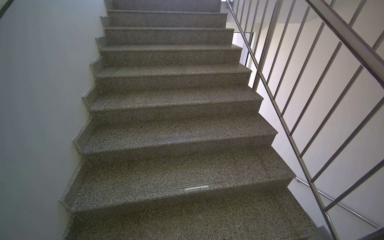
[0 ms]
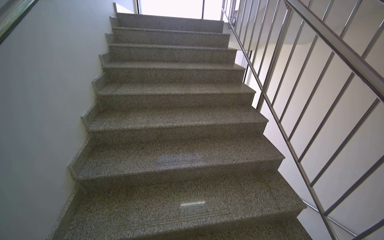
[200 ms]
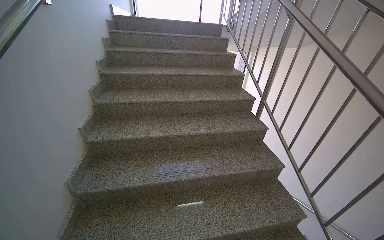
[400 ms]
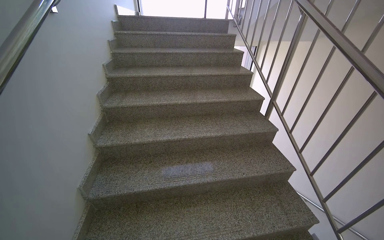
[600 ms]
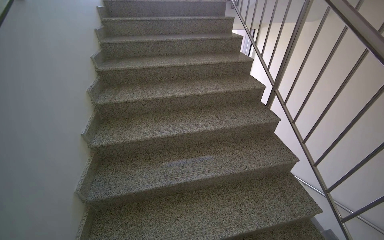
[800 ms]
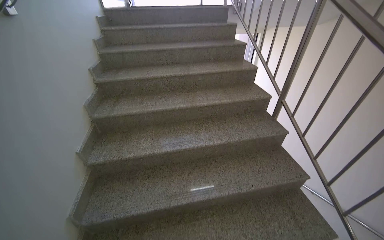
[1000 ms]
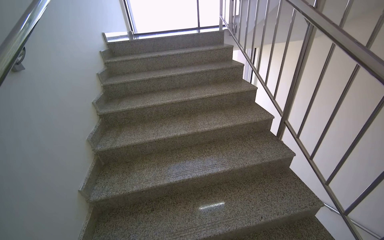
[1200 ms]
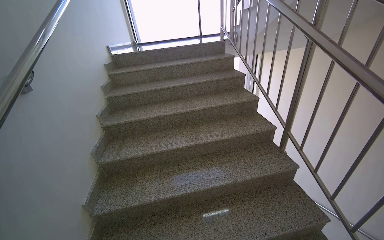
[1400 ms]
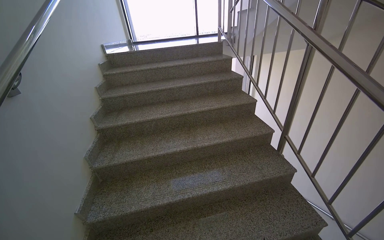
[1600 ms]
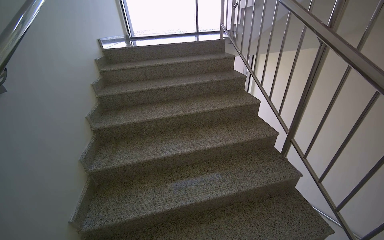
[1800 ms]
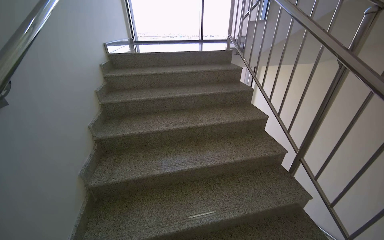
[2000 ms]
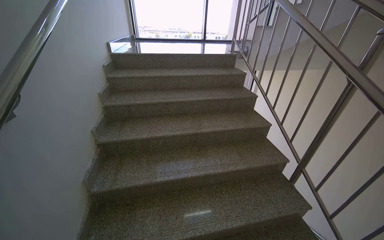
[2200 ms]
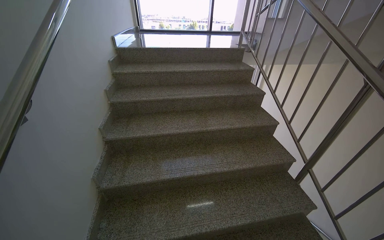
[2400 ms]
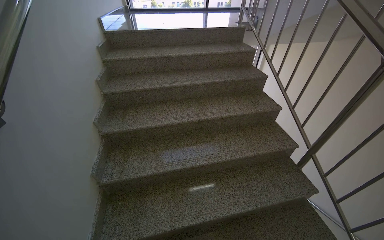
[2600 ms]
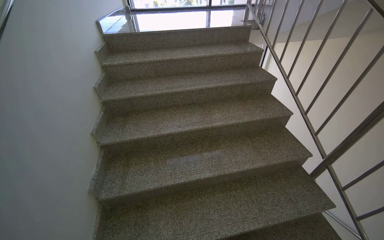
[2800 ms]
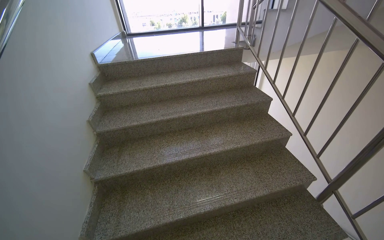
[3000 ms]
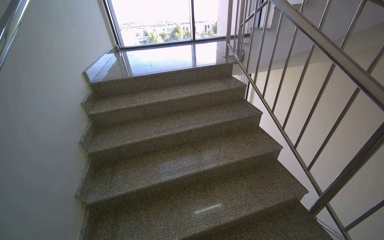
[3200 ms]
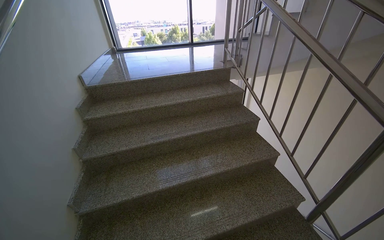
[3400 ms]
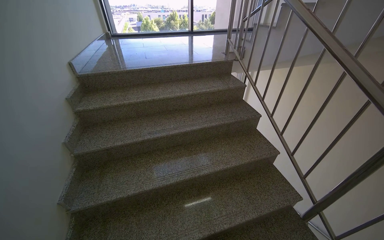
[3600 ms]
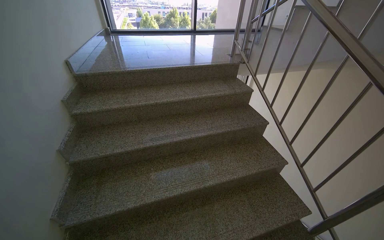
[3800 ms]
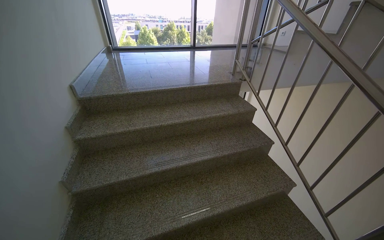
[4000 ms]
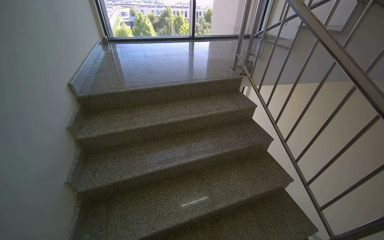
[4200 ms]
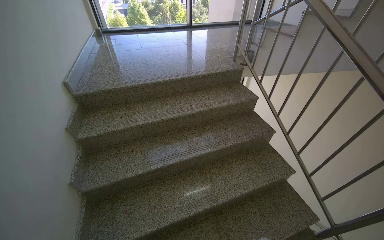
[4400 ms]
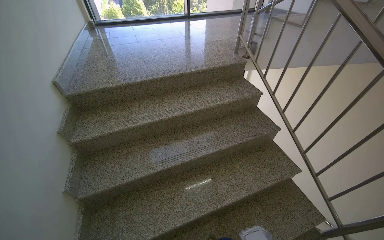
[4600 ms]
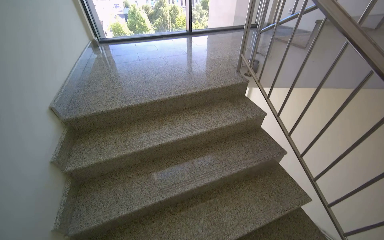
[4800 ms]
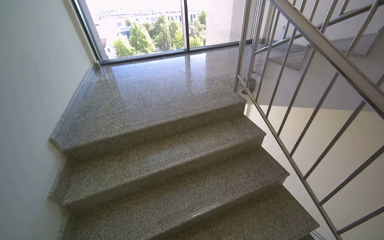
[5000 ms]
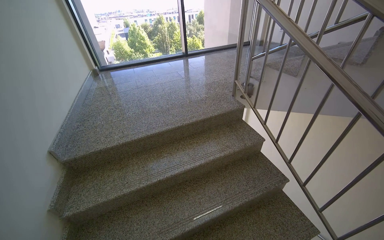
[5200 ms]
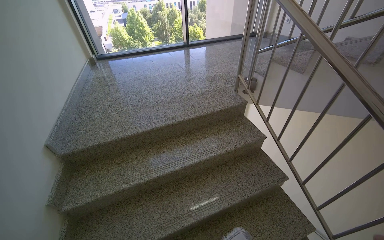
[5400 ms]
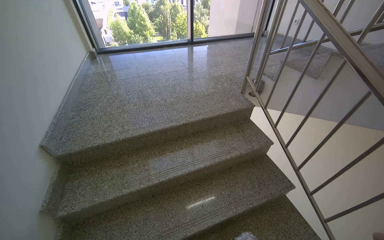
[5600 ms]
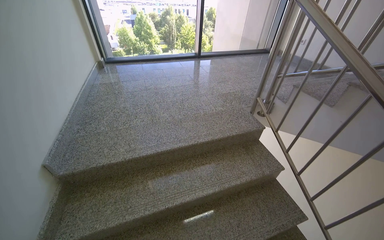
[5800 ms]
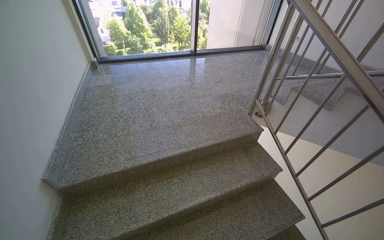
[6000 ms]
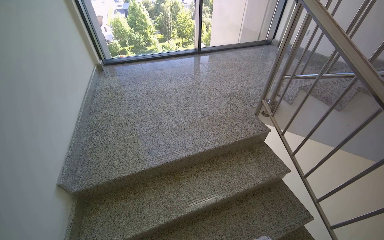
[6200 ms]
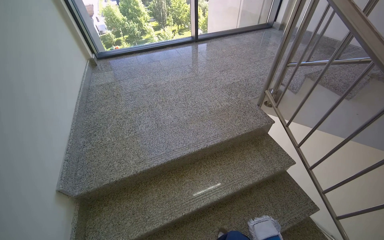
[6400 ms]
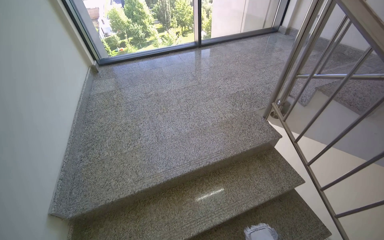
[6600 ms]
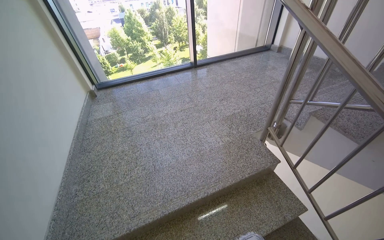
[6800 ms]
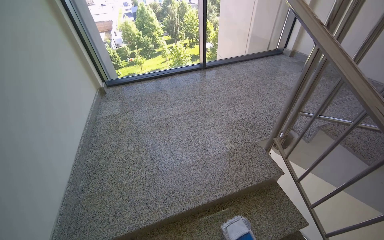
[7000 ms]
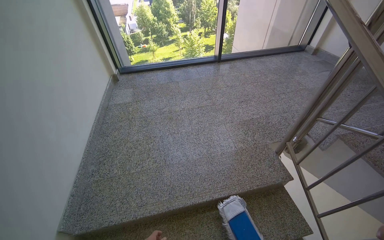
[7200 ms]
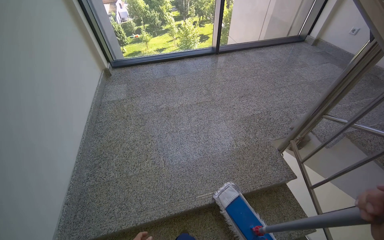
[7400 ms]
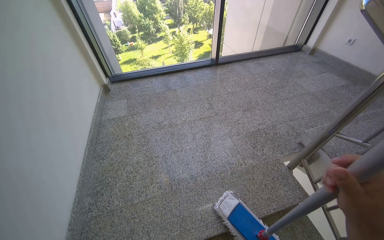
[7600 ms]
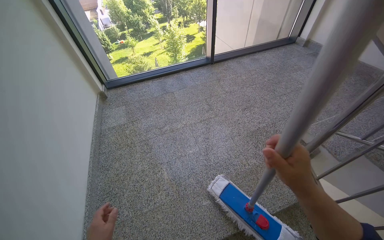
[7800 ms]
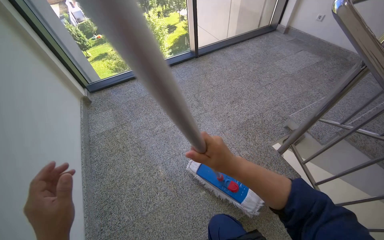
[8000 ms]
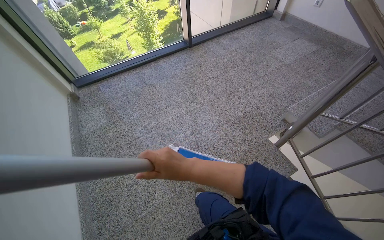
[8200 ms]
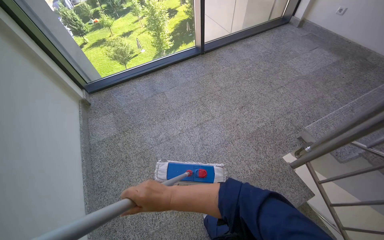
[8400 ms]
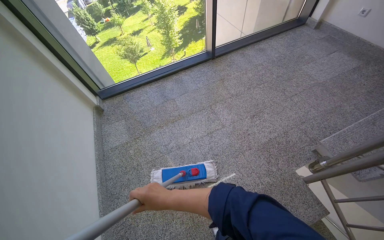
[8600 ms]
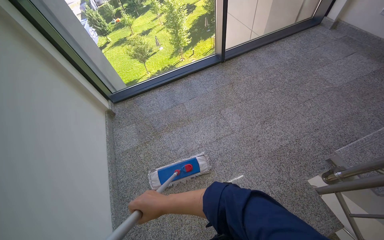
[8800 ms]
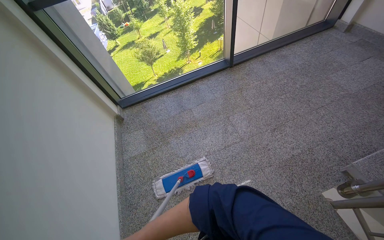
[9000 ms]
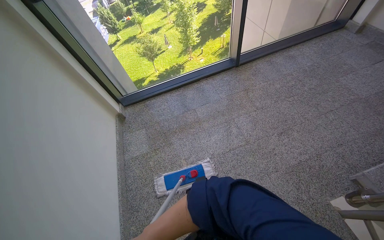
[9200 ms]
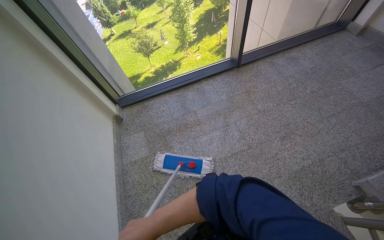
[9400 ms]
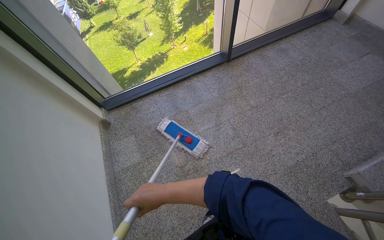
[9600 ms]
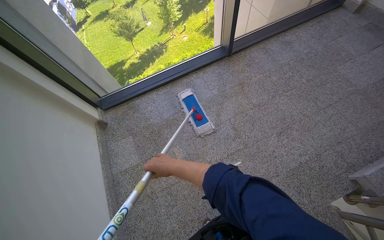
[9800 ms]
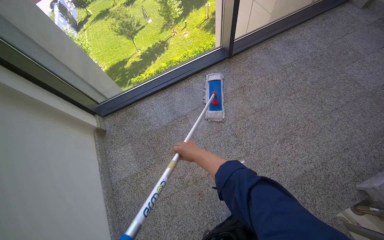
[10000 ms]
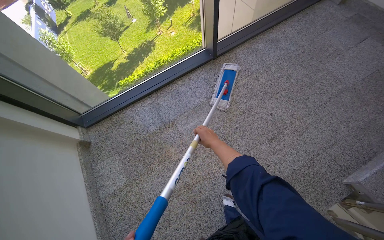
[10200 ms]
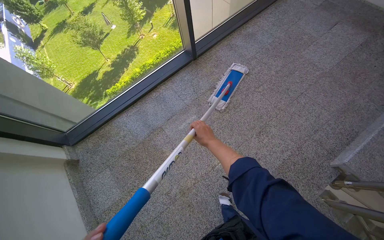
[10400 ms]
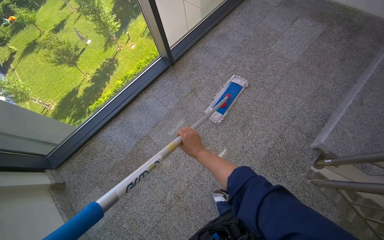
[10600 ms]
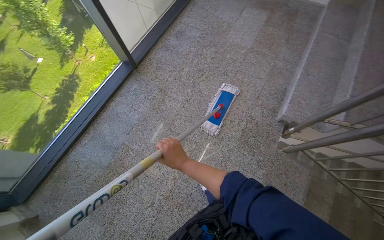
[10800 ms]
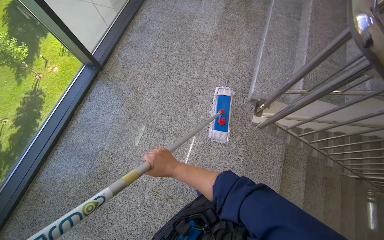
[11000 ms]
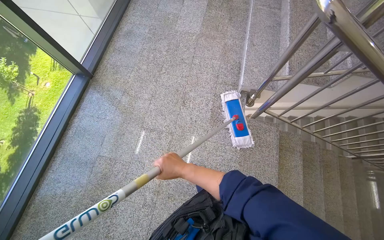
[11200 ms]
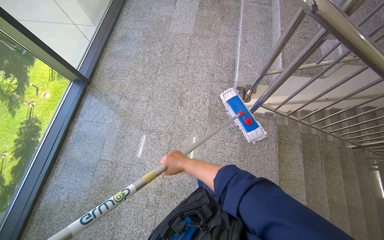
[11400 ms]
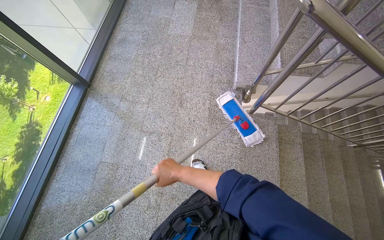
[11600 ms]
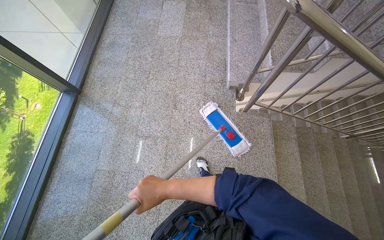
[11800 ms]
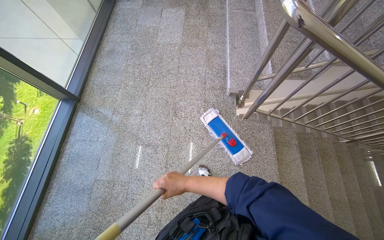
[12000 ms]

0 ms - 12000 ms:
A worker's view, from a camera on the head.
Job: mopping floor.
The whole recording: Mopping landing floor. The worker mops the landing floor with a flat mop.
0 ms - 1600 ms: The camera is carried some 60 cm.
1600 ms - 3000 ms: The camera travels about 60 cm.
3000 ms - 4400 ms: The camera is carried roughly 50 cm.
4400 ms - 6000 ms: The wearer moves about 60 cm.
6000 ms - 7600 ms: The wearer moves roughly 60 cm.
7600 ms - 9000 ms: The camera travels approximately 60 cm.
9000 ms - 10400 ms: The wearer moves approximately 50 cm.
10400 ms - 12000 ms: The head turns to the right by about 50 degrees.

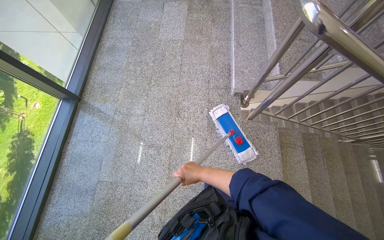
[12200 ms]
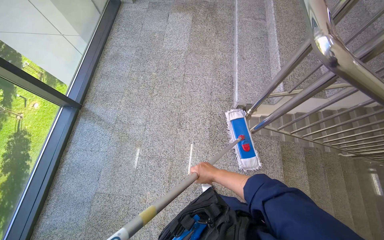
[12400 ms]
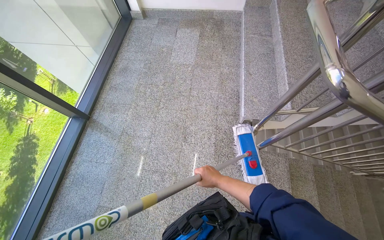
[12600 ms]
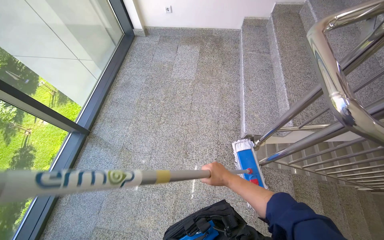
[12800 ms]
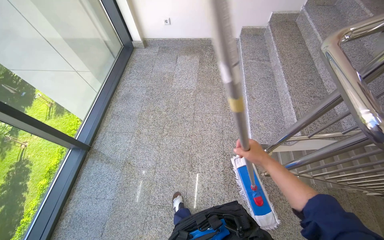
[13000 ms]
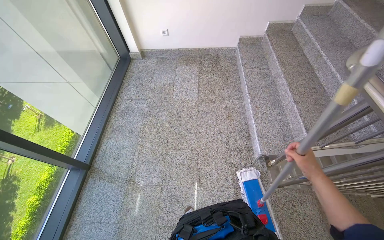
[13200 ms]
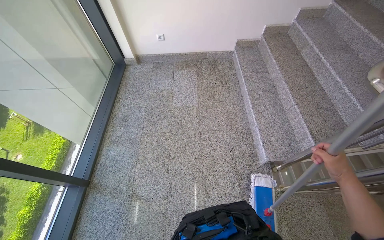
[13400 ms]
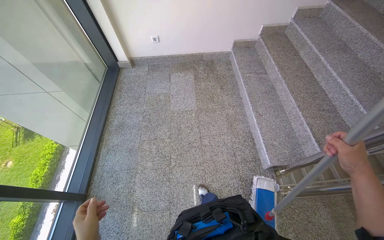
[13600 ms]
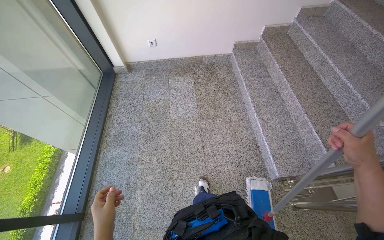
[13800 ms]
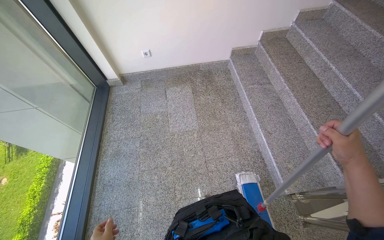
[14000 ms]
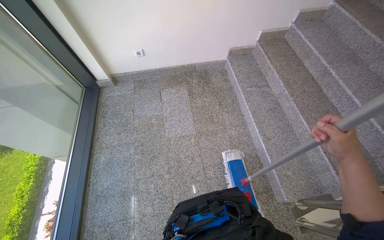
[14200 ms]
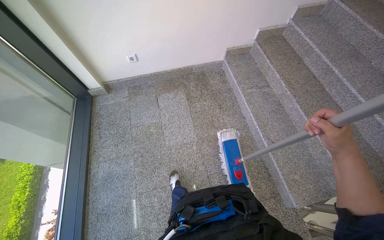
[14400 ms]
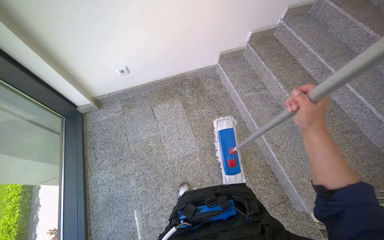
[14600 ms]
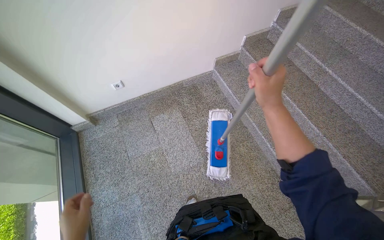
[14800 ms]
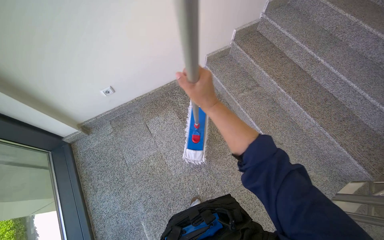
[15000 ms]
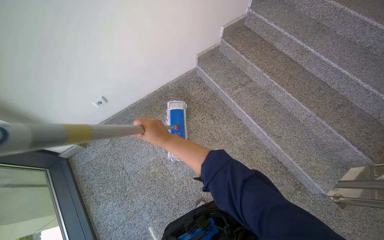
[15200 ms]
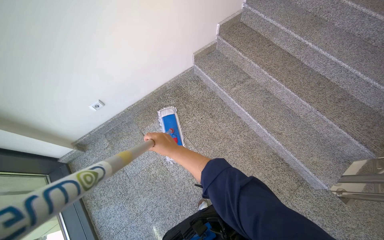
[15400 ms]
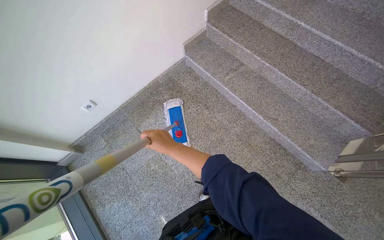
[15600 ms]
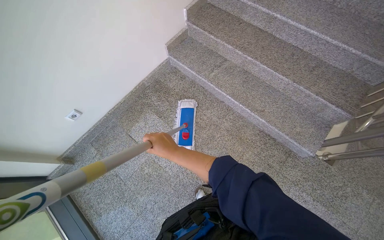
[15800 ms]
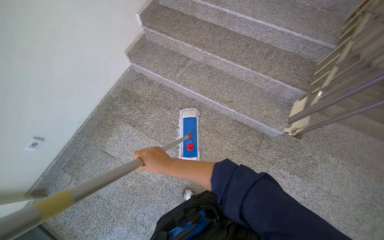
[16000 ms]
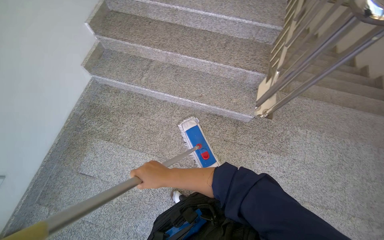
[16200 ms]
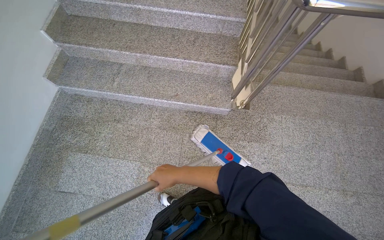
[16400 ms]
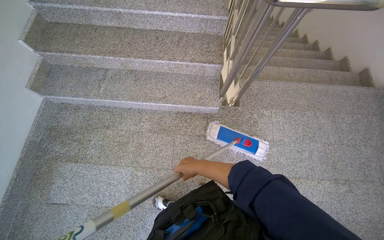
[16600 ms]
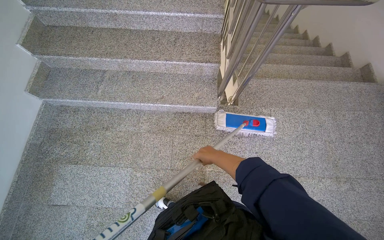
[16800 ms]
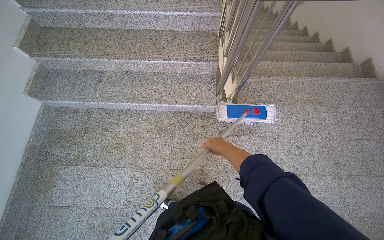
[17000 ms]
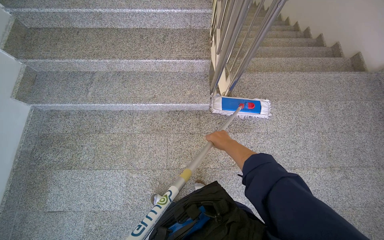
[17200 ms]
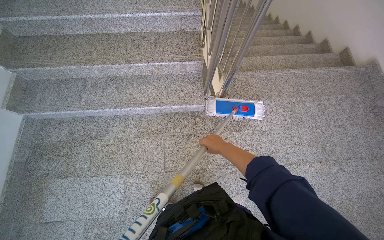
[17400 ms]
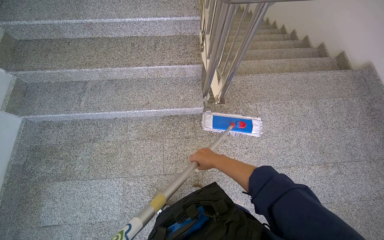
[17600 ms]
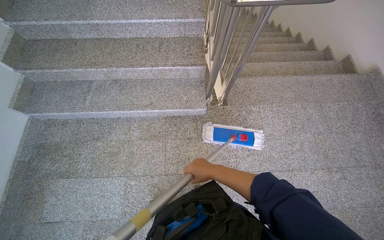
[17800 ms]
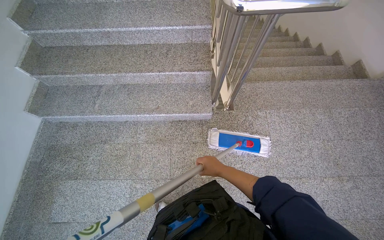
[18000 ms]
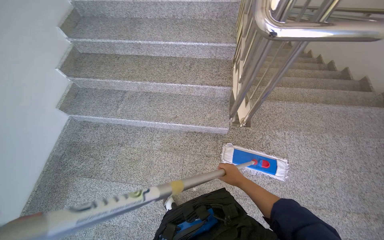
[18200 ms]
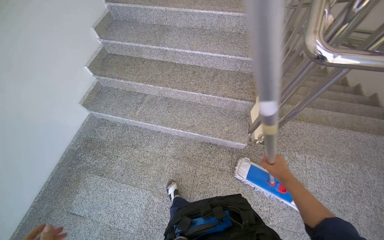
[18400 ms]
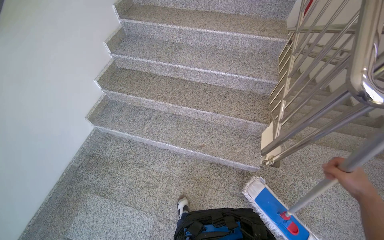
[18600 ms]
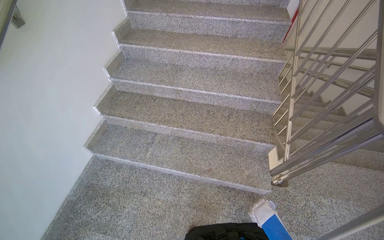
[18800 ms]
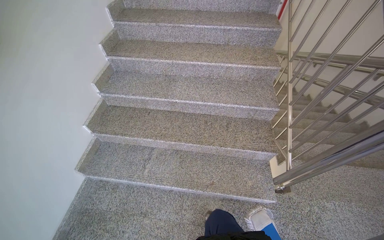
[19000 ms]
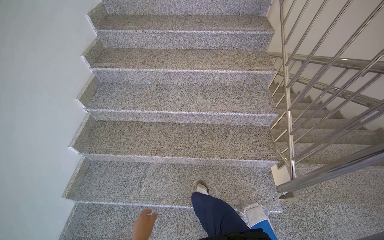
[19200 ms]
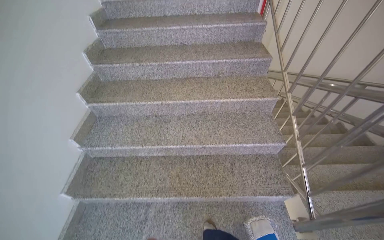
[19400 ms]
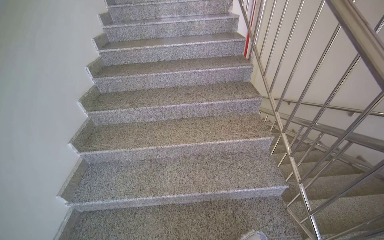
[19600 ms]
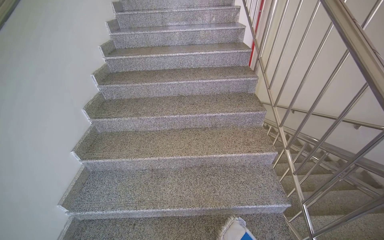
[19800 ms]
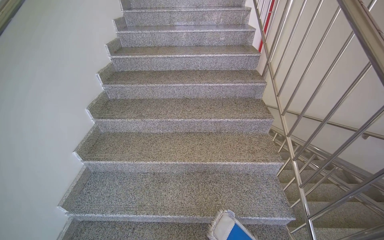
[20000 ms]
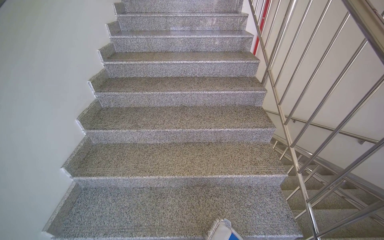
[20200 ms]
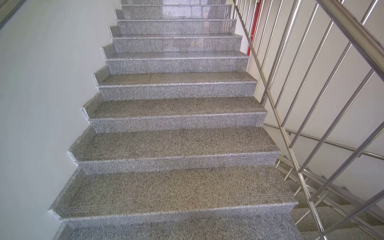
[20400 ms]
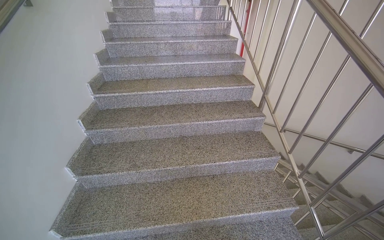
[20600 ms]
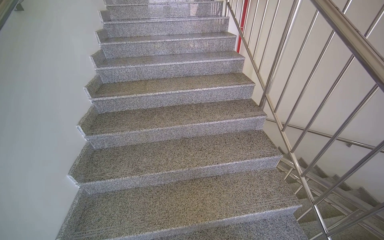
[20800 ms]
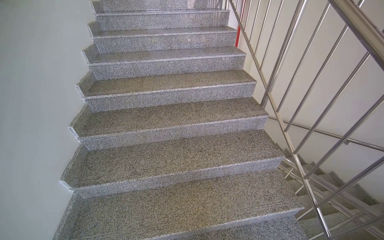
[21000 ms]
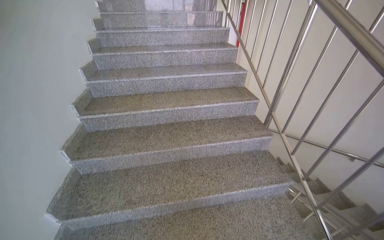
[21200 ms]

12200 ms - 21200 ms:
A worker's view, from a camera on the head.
Job: mopping floor.
The whole recording: Mopping landing floor. The worker mops the landing floor with a flat mop.
12200 ms - 13800 ms: The head travels about 70 cm. The view tilts approximately 10 degrees upward.
13800 ms - 15200 ms: The camera travels approximately 70 cm. The head turns to the right by approximately 30 degrees.
15200 ms - 16600 ms: The wearer's head swings some 50 degrees to the right.
16600 ms - 18200 ms: The right hand is displaced to the right by approximately 15 cm.
18200 ms - 19800 ms: The camera travels some 80 cm. The view tips upward by roughly 25 degrees.
